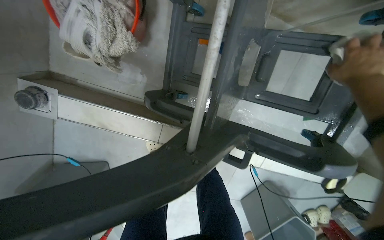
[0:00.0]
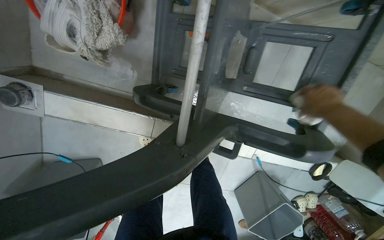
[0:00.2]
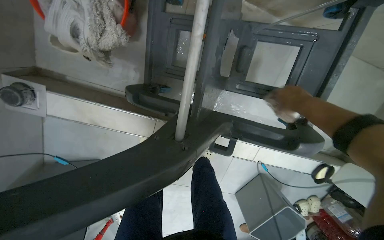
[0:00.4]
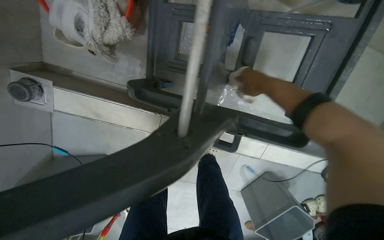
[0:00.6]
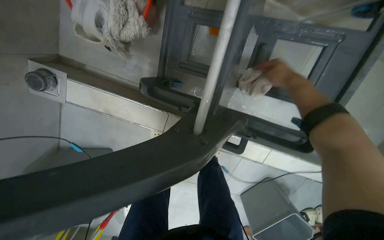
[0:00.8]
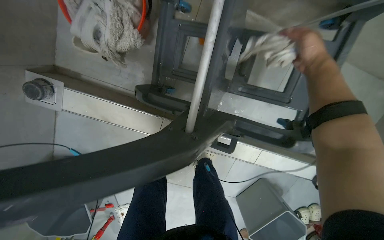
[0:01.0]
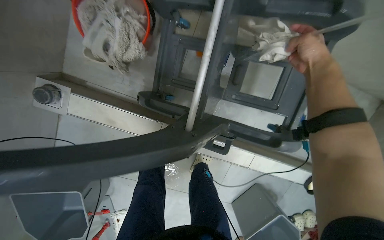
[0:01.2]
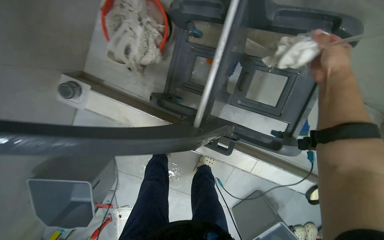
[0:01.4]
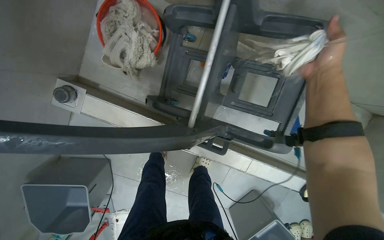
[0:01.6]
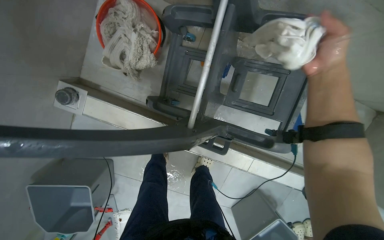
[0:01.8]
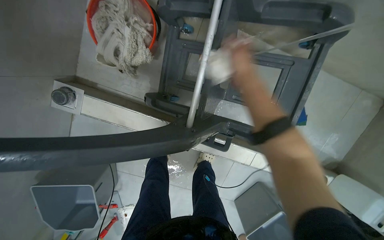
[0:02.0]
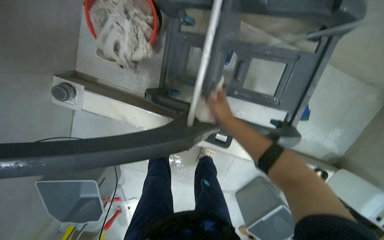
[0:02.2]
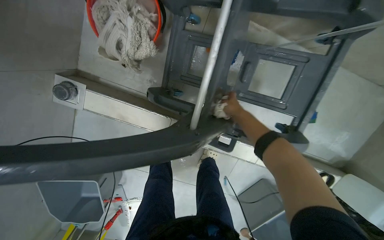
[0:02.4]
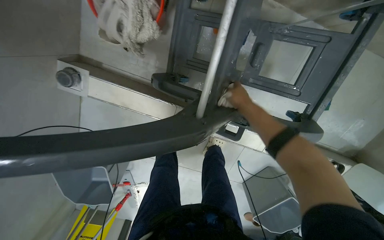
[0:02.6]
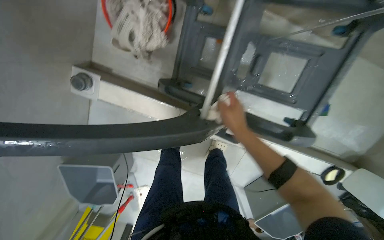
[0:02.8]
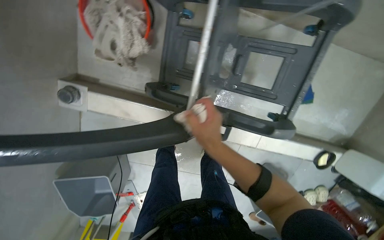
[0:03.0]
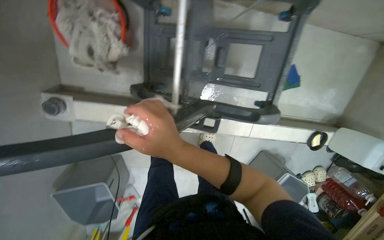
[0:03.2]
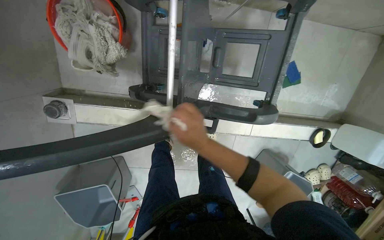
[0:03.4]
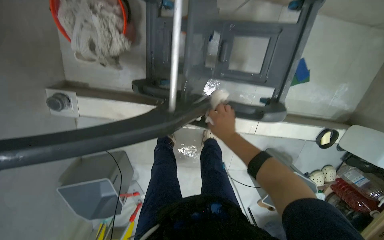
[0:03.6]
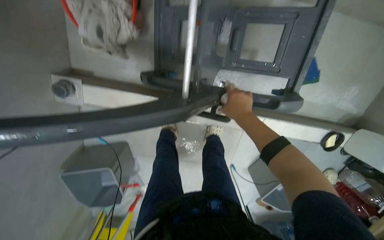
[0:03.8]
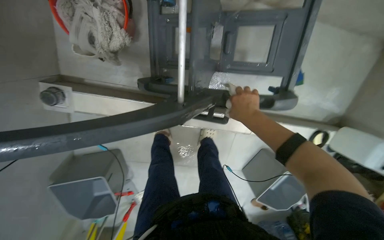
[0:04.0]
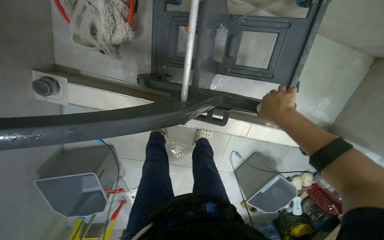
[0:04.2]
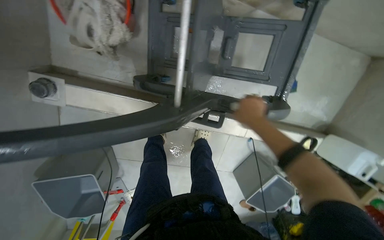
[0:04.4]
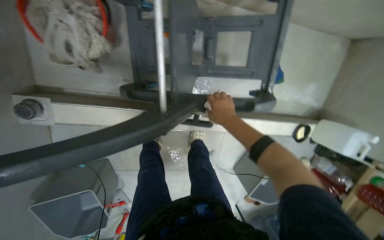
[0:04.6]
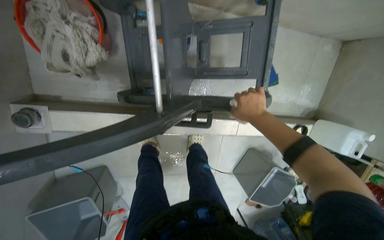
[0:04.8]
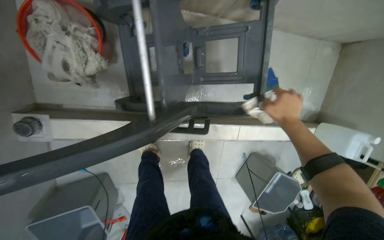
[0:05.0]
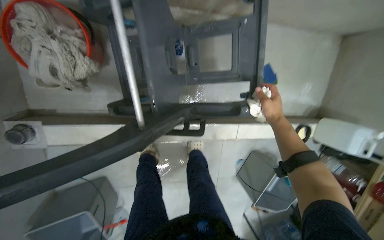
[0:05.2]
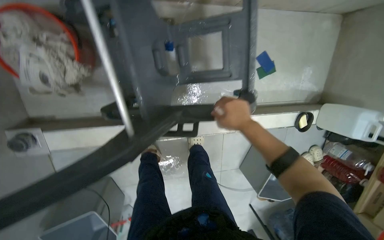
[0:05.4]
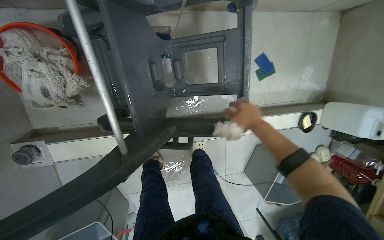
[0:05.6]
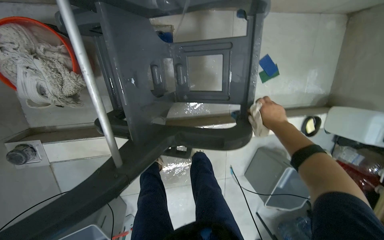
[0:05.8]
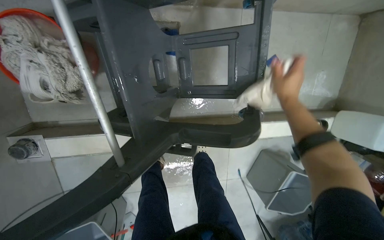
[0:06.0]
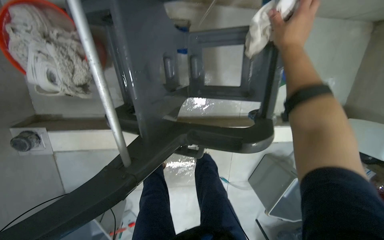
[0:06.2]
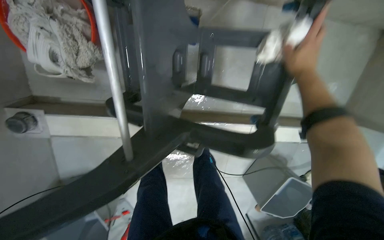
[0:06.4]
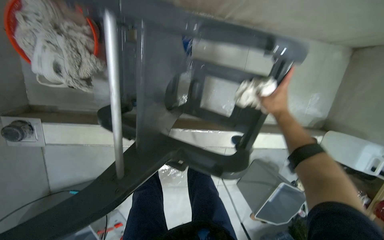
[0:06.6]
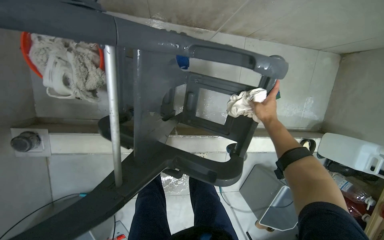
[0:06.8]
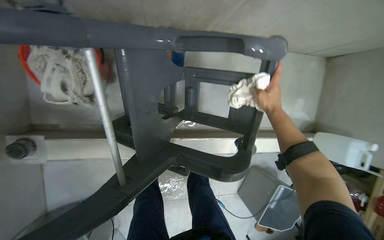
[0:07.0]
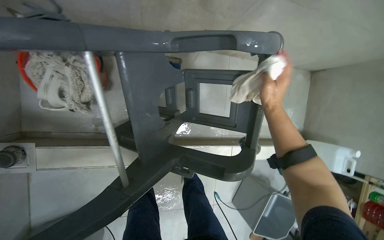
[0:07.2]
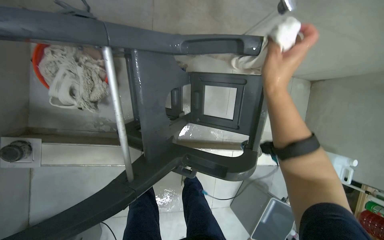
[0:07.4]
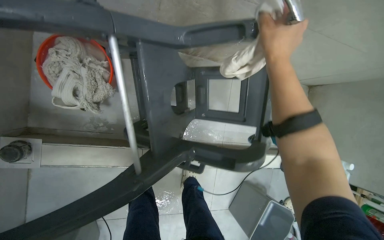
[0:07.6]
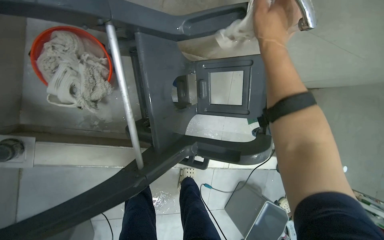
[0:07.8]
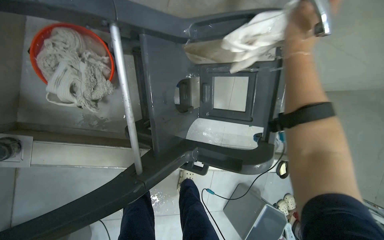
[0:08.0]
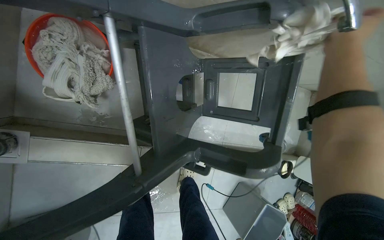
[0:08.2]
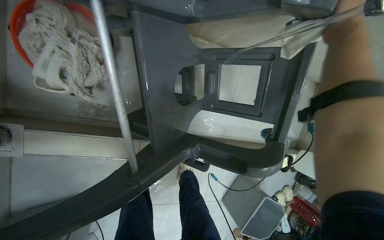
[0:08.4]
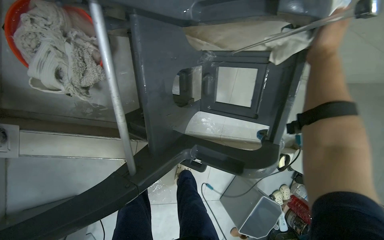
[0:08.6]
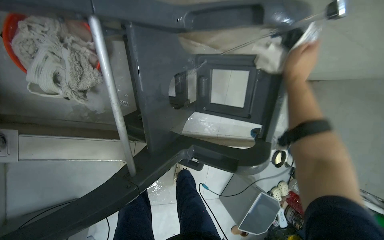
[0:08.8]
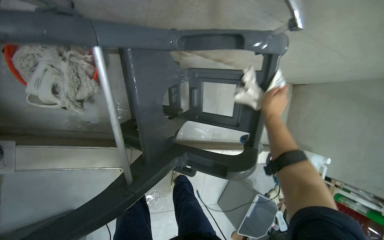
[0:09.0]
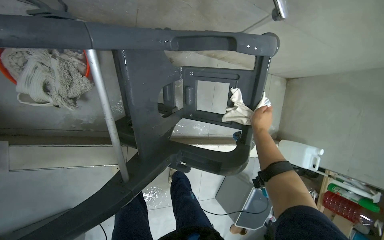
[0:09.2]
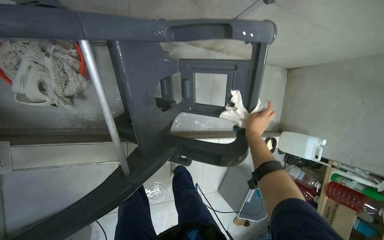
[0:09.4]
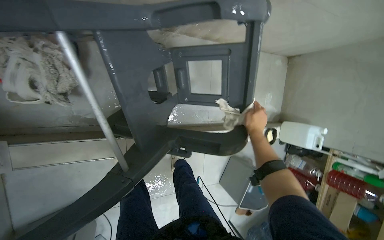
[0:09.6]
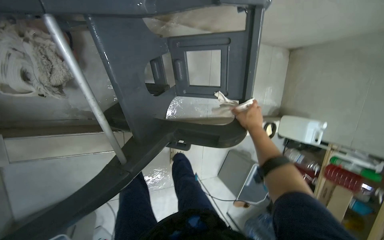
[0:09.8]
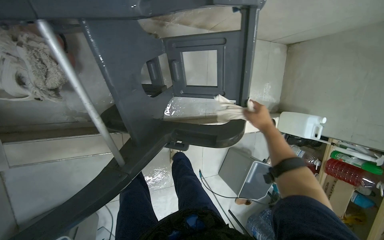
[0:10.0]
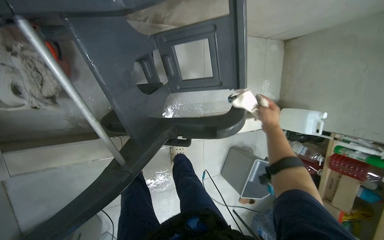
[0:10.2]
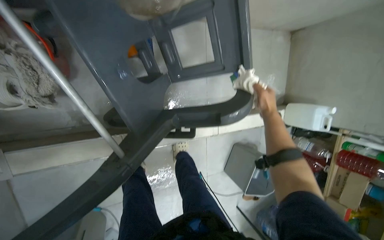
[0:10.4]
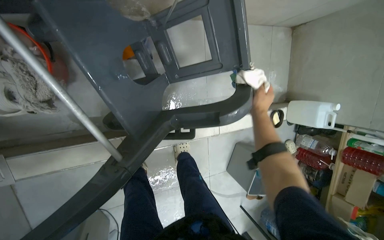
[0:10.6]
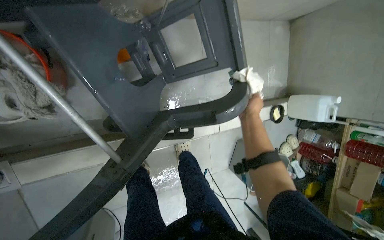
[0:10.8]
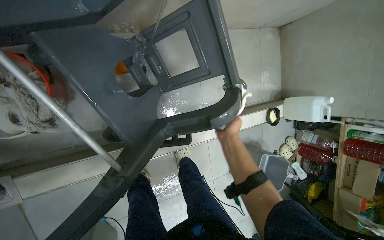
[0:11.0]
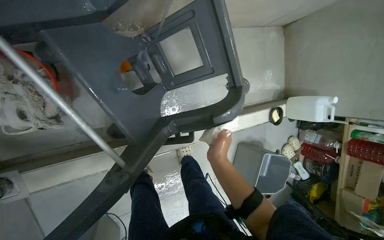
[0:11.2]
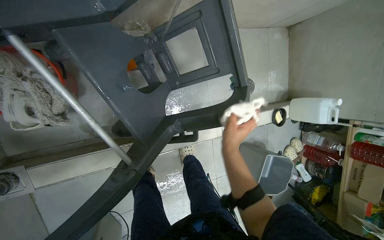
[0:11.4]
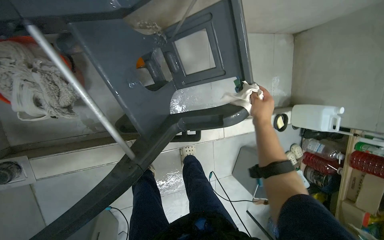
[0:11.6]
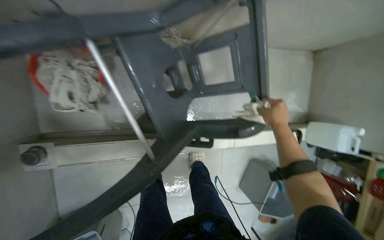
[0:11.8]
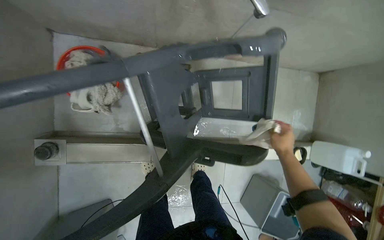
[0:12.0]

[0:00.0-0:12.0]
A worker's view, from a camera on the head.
Job: preparing cleaning supplies.
The whole recording: Cleaning the cleaning cart. The worker uses a cloth and water to scrub and wipe down the cleaning cart.
0:01.6 to 0:03.0: The right hand heads to the left and down the picture, covering about 35 cm.
0:03.0 to 0:04.4: The right hand travels to the right by about 20 cm.
0:04.4 to 0:06.0: The right hand swings left and right, roughly 15 cm each way, with 2 reversals.
0:06.0 to 0:07.6: The right hand moves nearer to the camera, to the left and up the picture, about 35 cm.
0:07.6 to 0:09.0: The right hand moves farther from the camera and down the picture, about 15 cm.
0:09.0 to 0:10.4: The right hand is displaced farther from the camera by roughly 15 cm.
0:10.4 to 0:12.0: The right hand moves about 15 cm to the left and comes back.

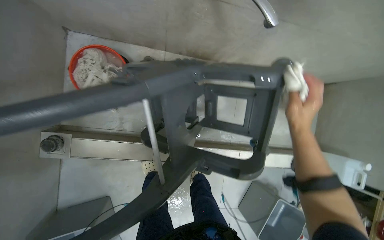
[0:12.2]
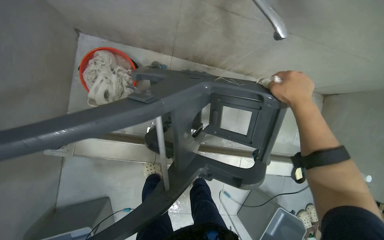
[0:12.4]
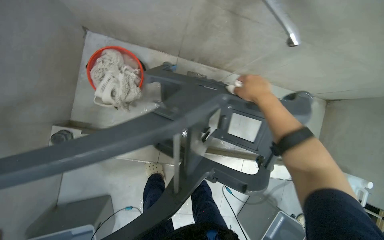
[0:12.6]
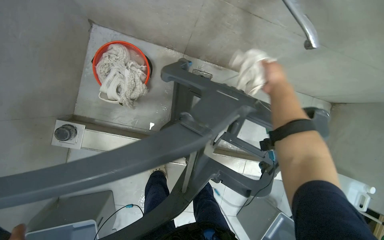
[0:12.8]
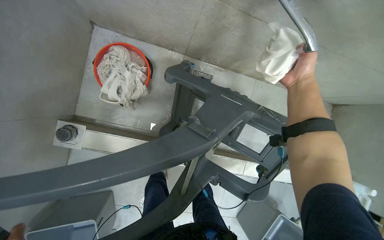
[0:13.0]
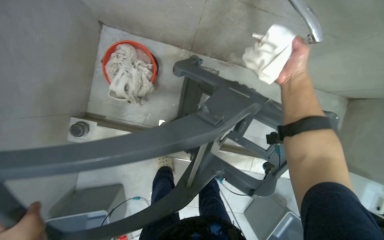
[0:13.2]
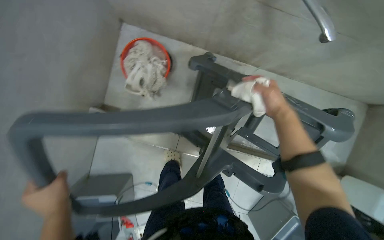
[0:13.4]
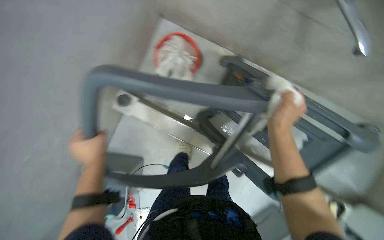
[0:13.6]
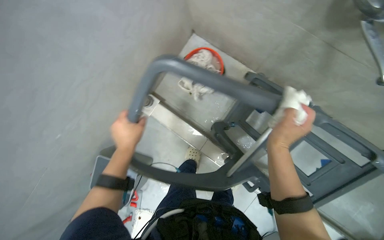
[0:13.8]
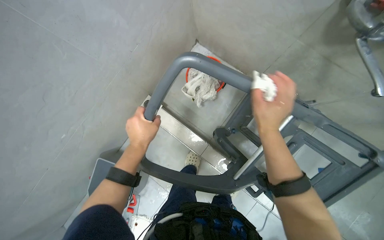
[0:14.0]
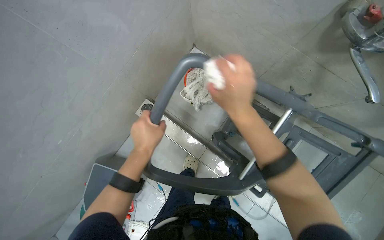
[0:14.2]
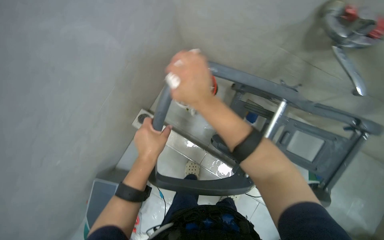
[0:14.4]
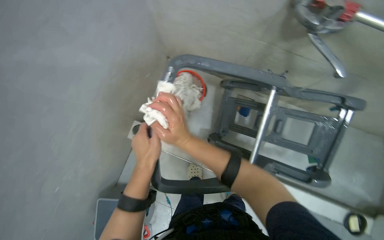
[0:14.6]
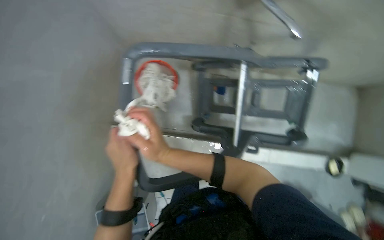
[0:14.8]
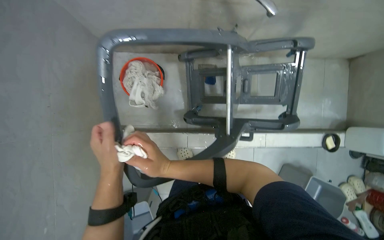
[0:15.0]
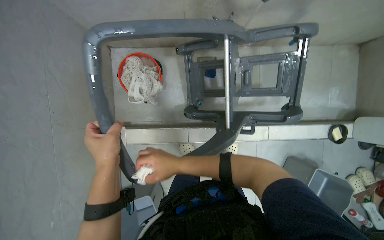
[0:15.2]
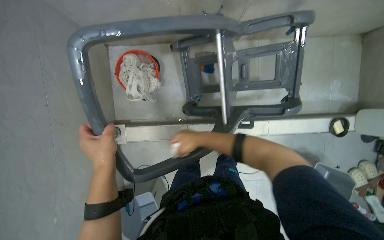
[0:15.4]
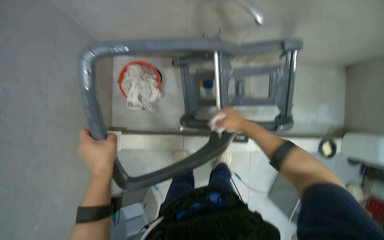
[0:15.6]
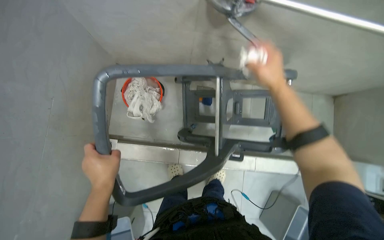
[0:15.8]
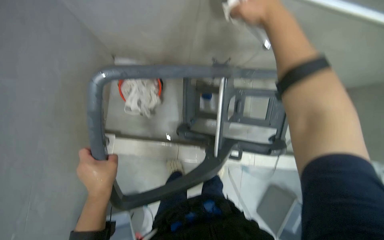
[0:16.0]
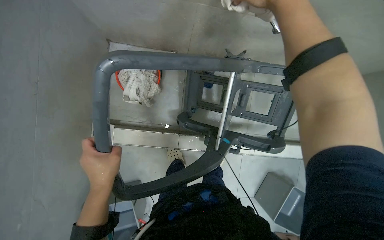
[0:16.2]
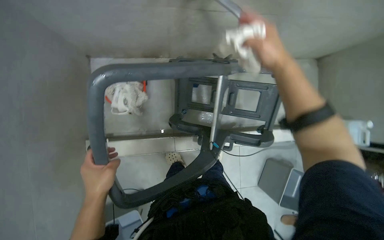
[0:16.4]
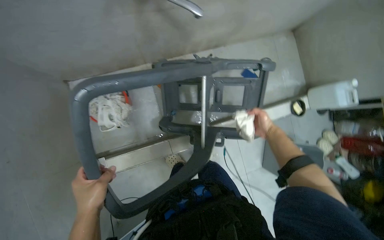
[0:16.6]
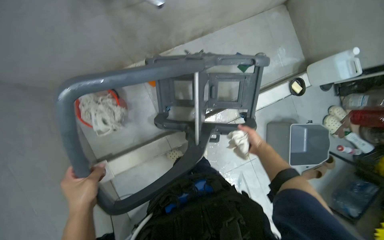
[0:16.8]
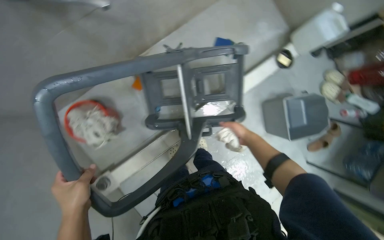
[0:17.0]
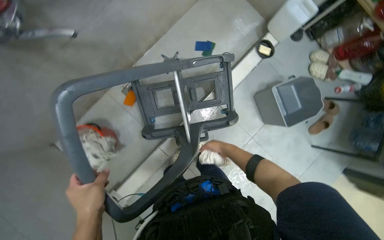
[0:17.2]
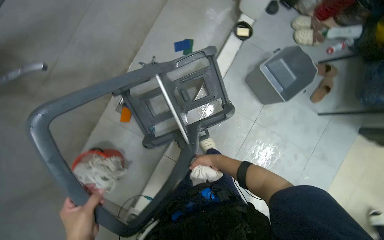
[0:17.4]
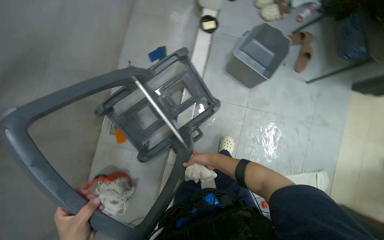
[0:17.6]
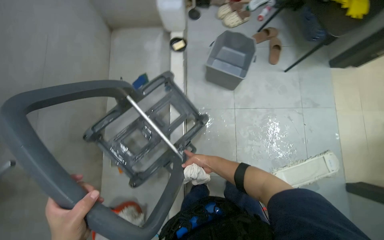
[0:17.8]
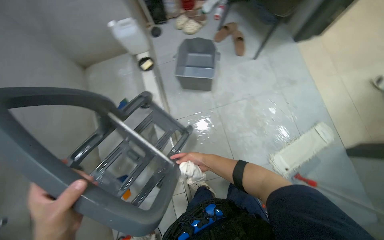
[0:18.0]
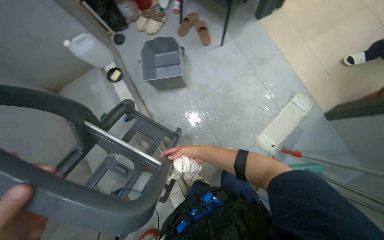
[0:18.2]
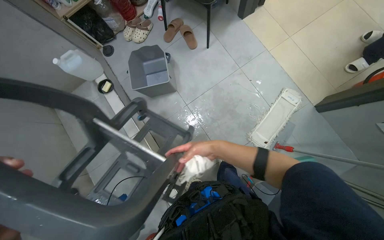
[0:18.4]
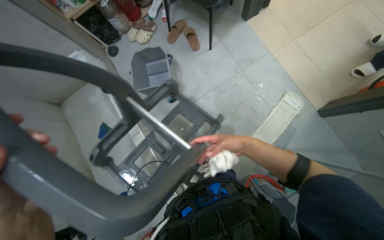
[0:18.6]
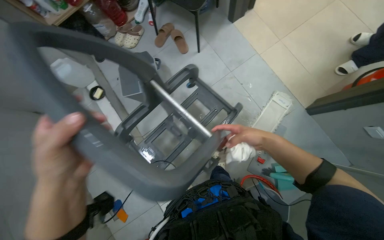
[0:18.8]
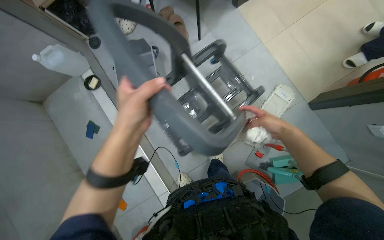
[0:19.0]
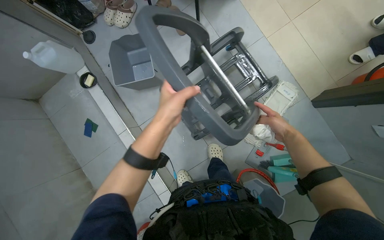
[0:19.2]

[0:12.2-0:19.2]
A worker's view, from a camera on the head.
Job: preparing cleaning supplies.
The whole recording: Cleaning the cleaning cart. The worker uses a cloth and water to scrub and wipe down the cleaning cart.
0:12.2 to 0:13.6: The head turns to the left by roughly 25 degrees. The right hand moves some 20 cm up the picture and comes back.
0:16.4 to 0:17.8: The scene rotates counterclockwise by roughly 85 degrees.
0:17.8 to 0:19.2: The camera is carried about 50 cm. The scene turns about 35 degrees counterclockwise in the picture.
